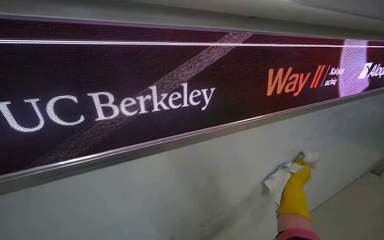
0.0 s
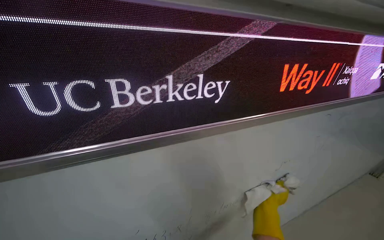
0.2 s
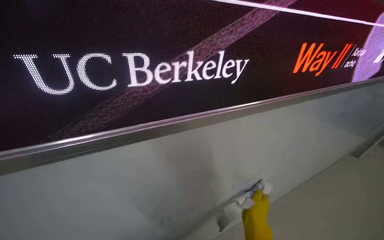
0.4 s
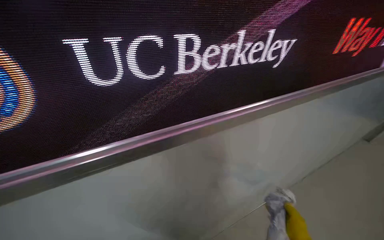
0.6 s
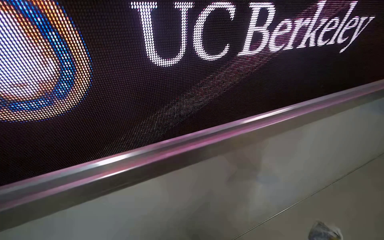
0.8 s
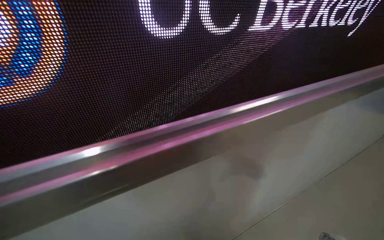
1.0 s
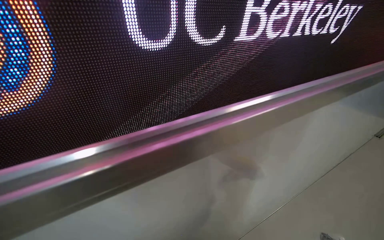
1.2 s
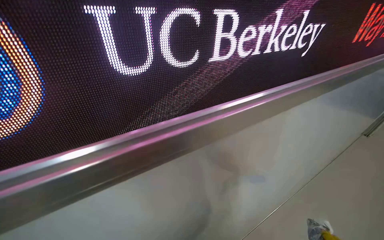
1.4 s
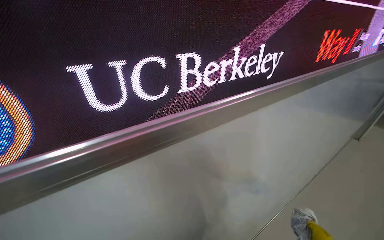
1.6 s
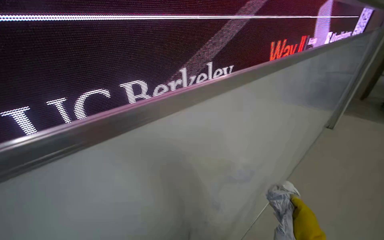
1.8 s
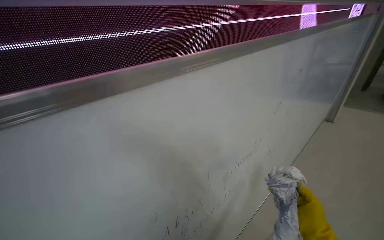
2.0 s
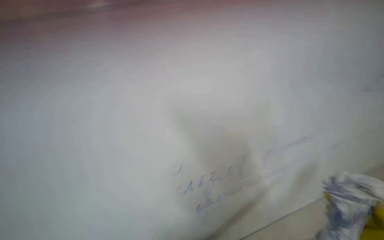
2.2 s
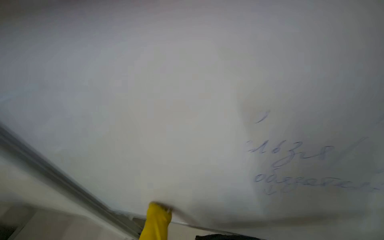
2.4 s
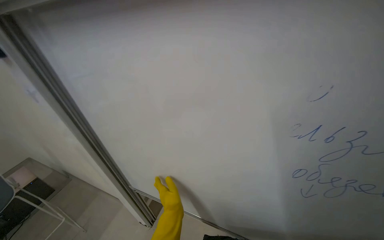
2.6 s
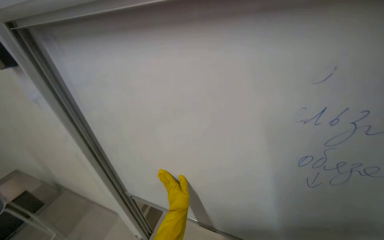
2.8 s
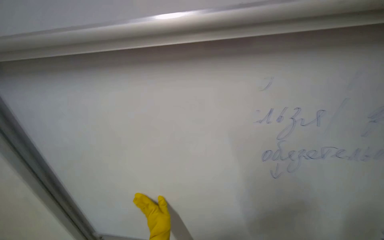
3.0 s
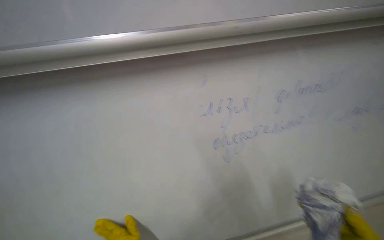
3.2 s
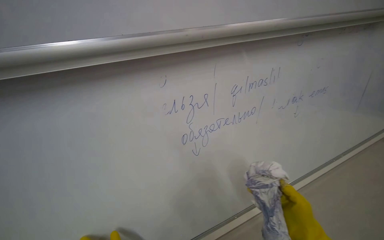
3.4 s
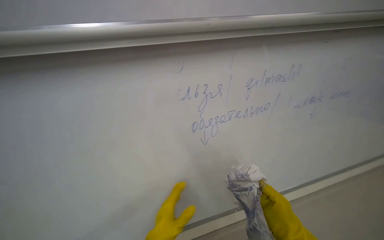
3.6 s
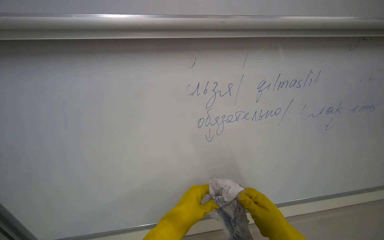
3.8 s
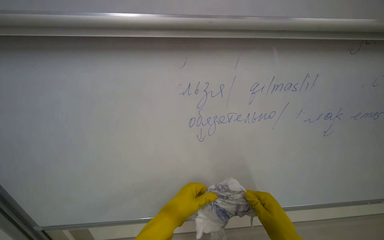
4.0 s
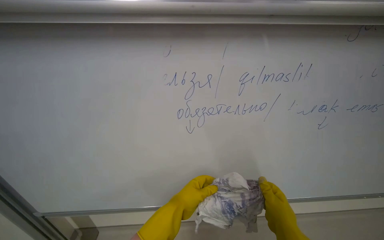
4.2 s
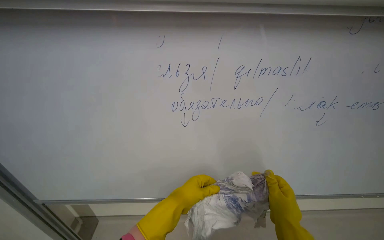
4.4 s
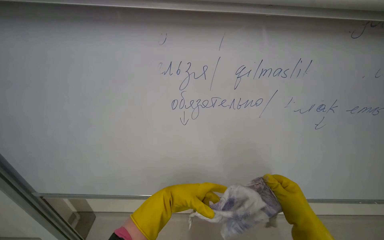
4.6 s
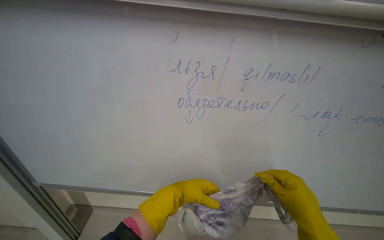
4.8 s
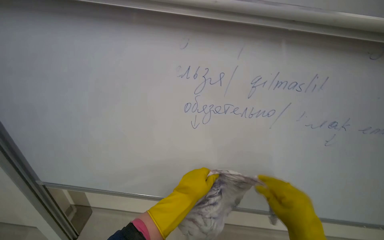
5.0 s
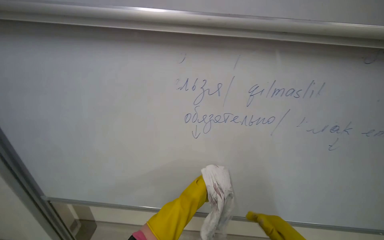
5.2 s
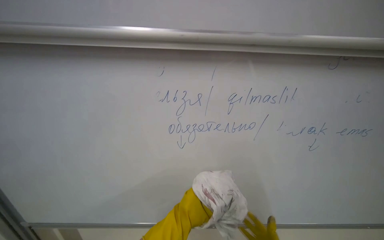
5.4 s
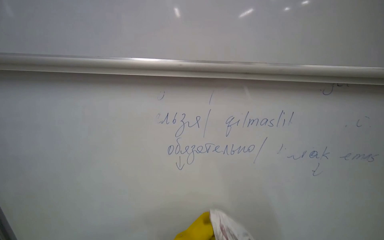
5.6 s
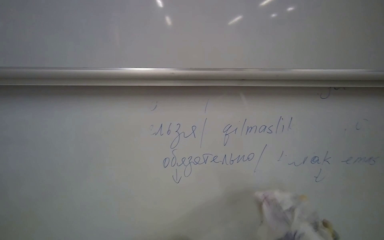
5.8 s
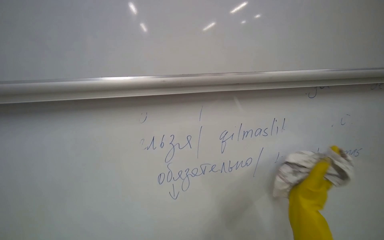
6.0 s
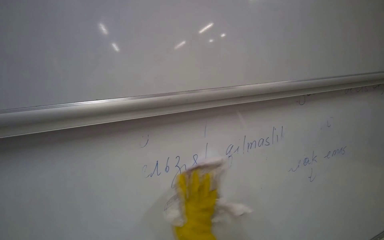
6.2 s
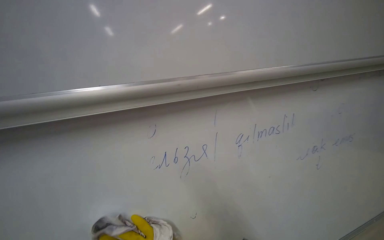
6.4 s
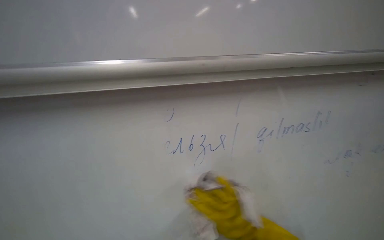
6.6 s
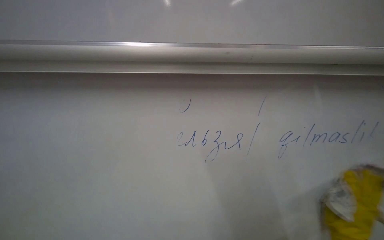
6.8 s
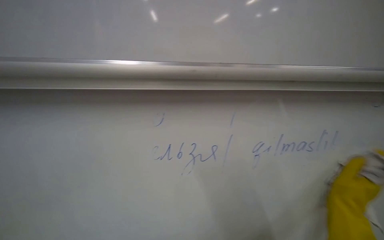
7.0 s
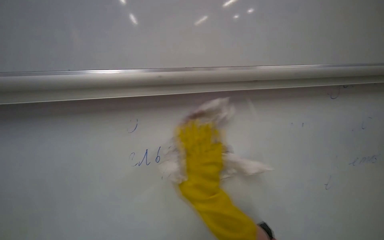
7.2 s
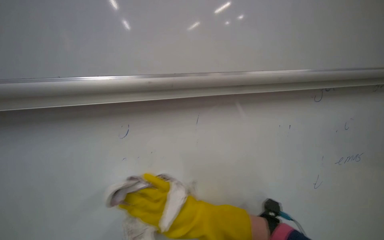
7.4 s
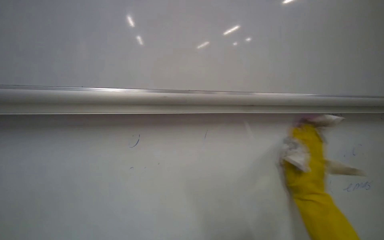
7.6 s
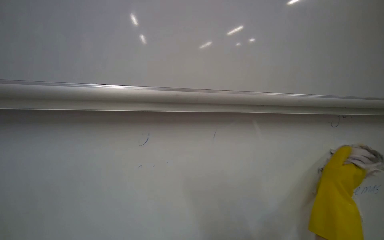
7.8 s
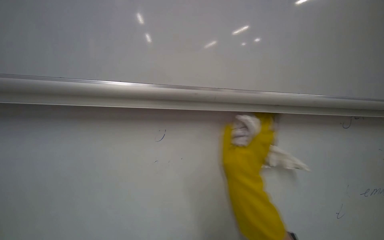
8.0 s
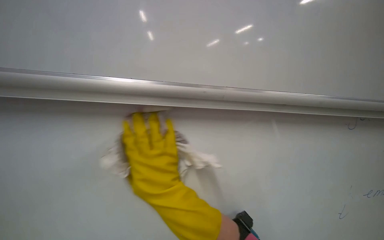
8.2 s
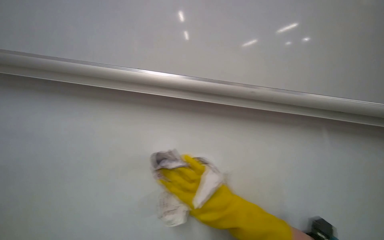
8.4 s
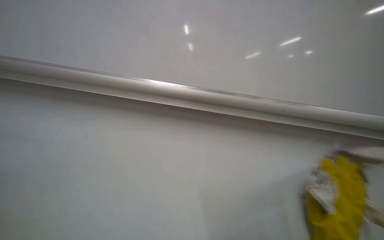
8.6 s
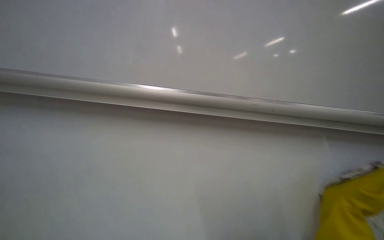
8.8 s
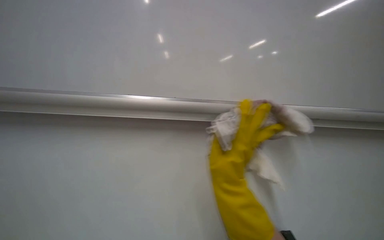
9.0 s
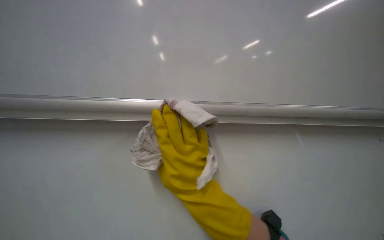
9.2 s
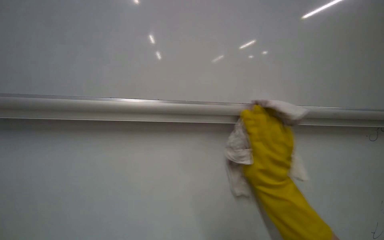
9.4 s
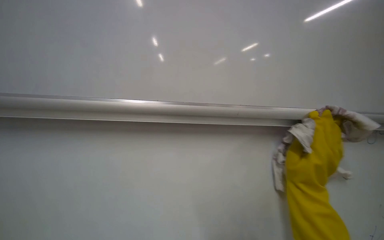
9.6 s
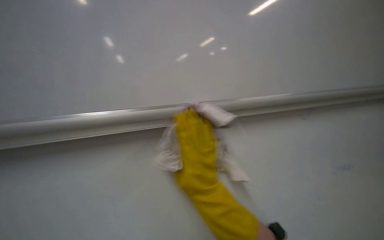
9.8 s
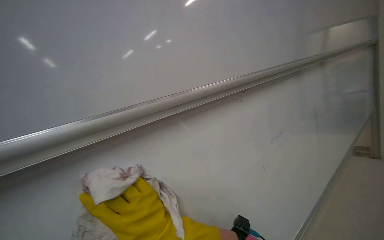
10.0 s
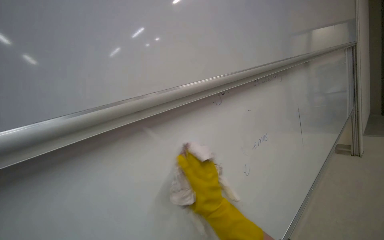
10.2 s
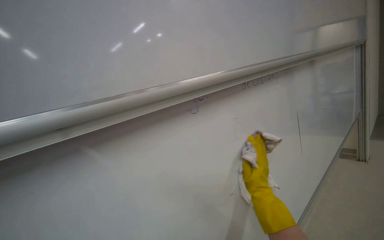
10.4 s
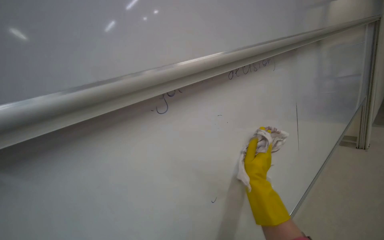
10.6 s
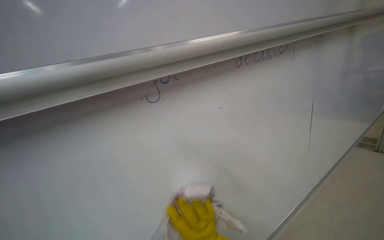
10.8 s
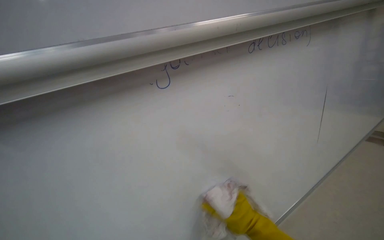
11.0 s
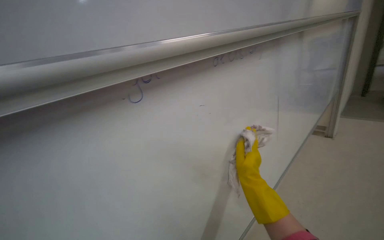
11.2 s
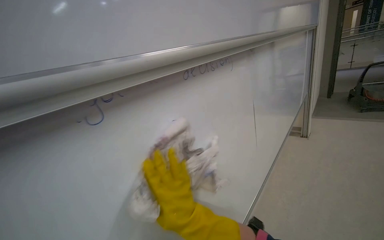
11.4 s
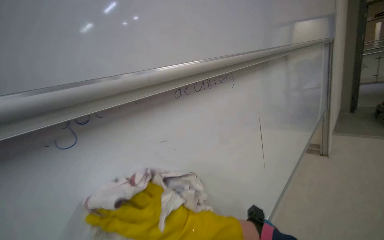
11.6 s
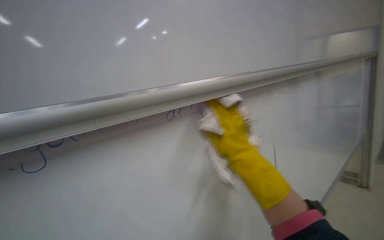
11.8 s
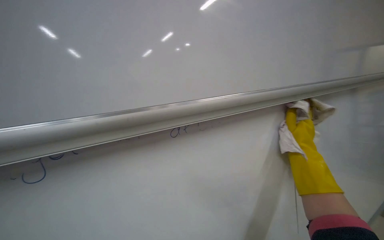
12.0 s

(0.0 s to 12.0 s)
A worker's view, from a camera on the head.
Job: wiping surfaces.
The whole recording: Wiping whiteboard. The worker wipes the whiteboard clean with a cloth.
0.0 s - 1.6 s: The camera pitches downward, by some 15 degrees.
1.6 s - 3.0 s: The wearer looks about 10 degrees further upward.
3.0 s - 4.4 s: The view pans to the right by some 15 degrees.
4.4 s - 6.0 s: The view tilts about 20 degrees upward.
6.0 s - 7.6 s: The view tilts roughly 10 degrees upward.
10.4 s - 12.0 s: The camera travels approximately 40 cm.

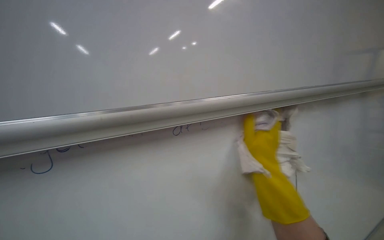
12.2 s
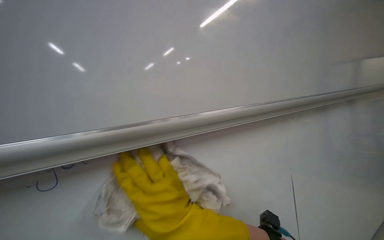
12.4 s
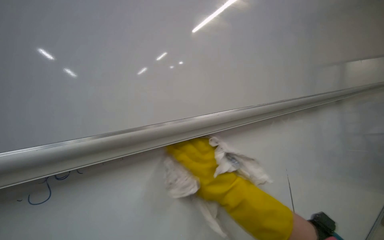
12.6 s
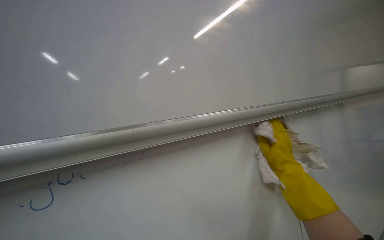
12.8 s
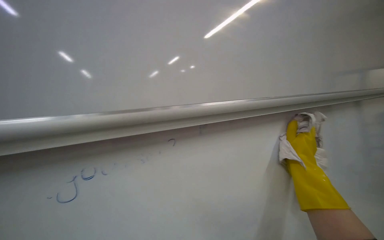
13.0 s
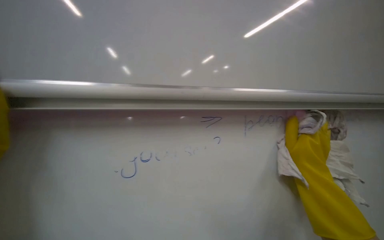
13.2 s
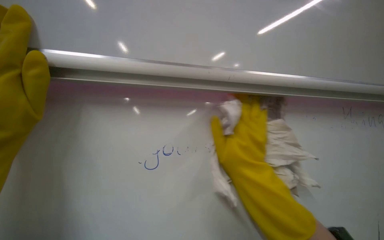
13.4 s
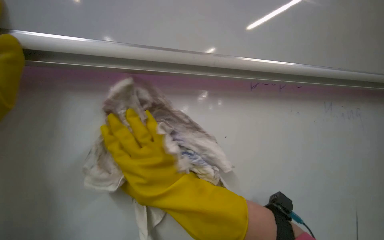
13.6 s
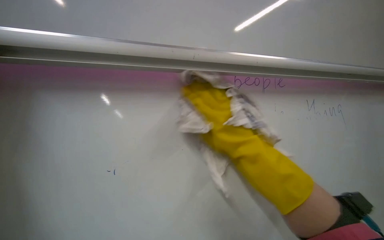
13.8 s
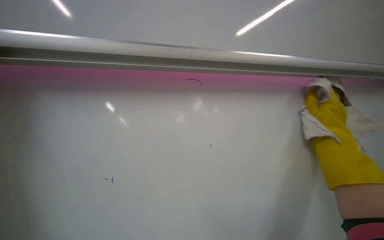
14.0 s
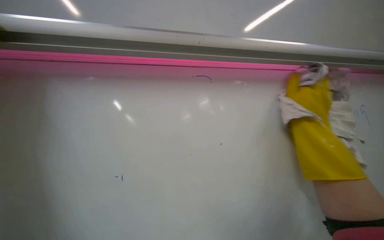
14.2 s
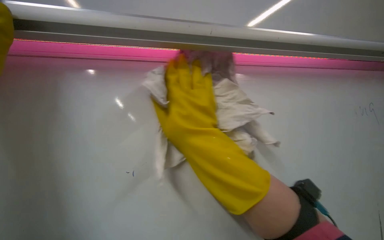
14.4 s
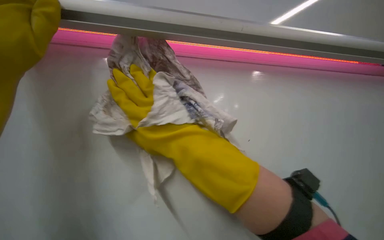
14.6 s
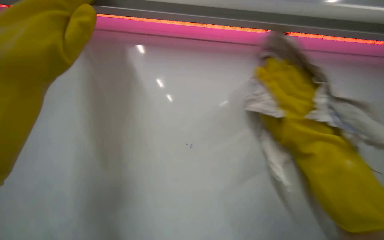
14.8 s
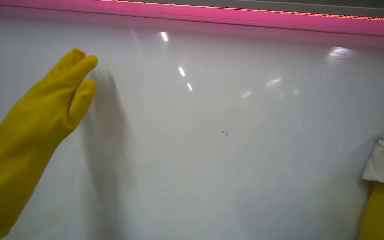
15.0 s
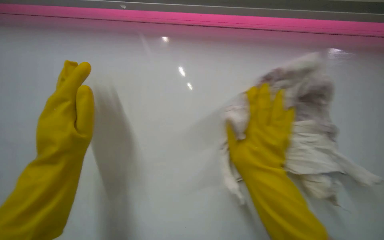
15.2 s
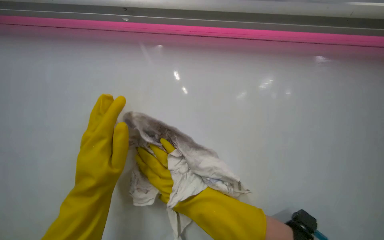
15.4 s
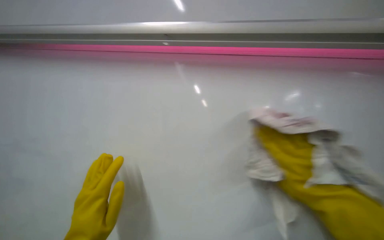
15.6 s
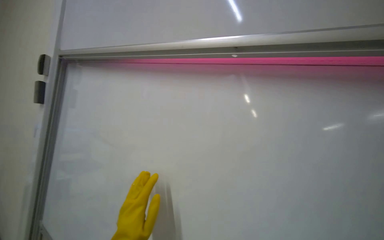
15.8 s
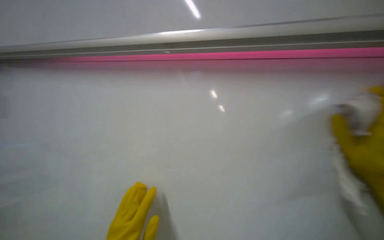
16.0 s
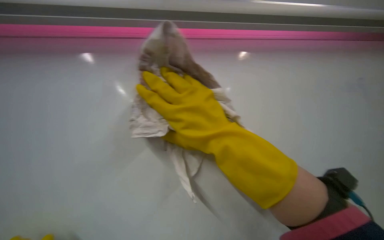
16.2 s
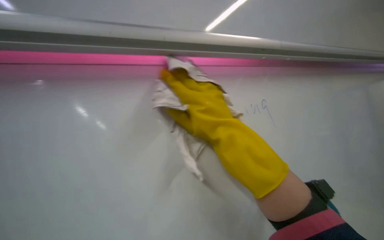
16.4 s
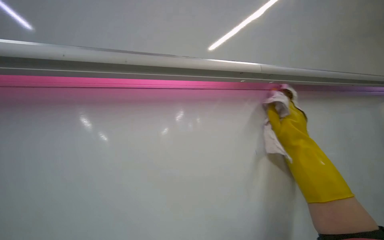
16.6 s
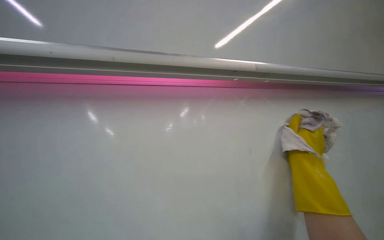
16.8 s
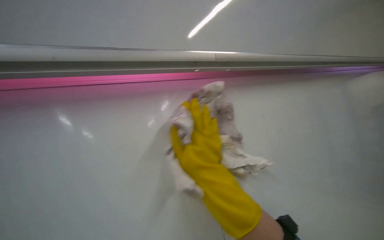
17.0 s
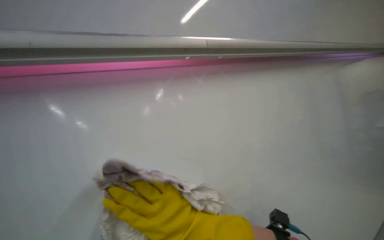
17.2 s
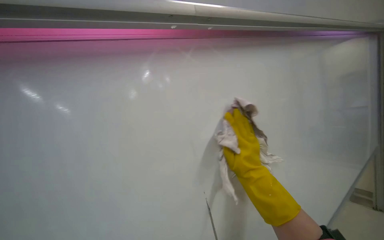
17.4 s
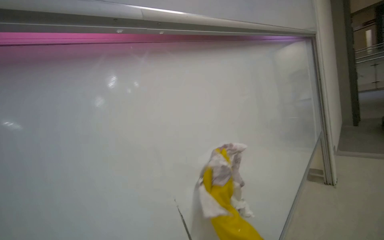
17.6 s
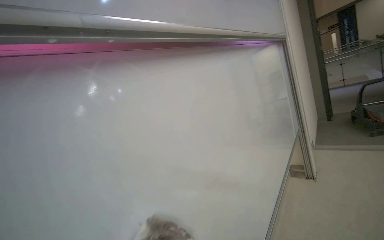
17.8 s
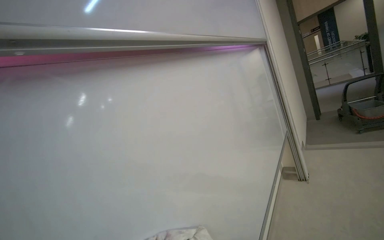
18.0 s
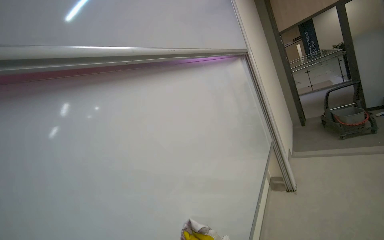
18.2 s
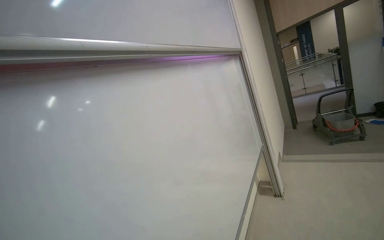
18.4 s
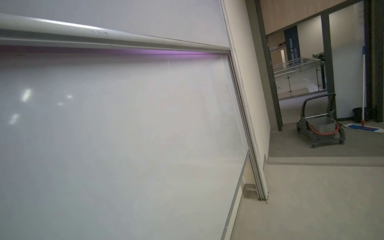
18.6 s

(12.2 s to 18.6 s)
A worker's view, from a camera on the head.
Job: wiping surfaces.
The whole recording: Wiping whiteboard. The worker wipes the whiteboard clean with a cloth.
13.8 s - 15.4 s: The scene turns approximately 35 degrees counterclockwise in the picture. The right hand travels nearer to the camera and back again, about 10 cm each way.
15.4 s - 17.0 s: The right hand swings left and right, approximately 30 cm each way, with 3 reversals.
17.0 s - 18.6 s: The wearer moves about 60 cm. The camera is aimed approximately 20 degrees further to the right.

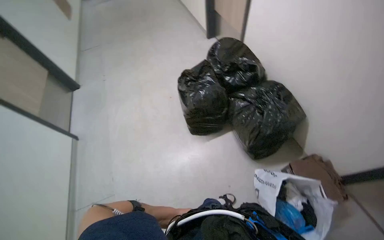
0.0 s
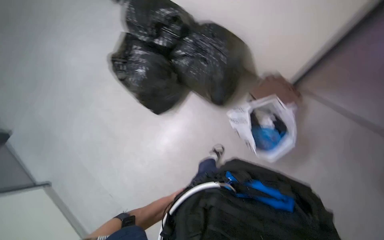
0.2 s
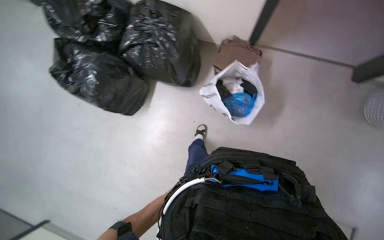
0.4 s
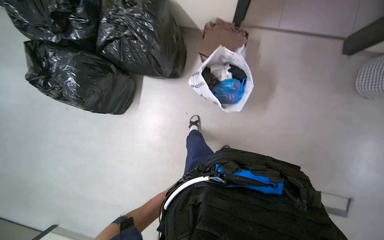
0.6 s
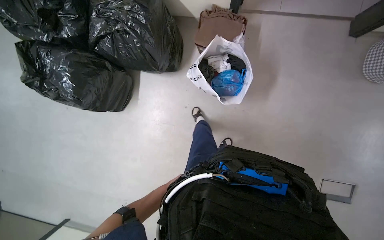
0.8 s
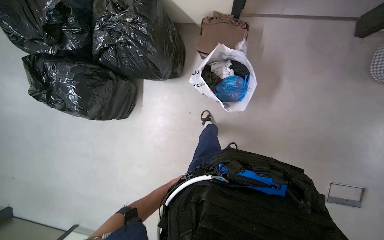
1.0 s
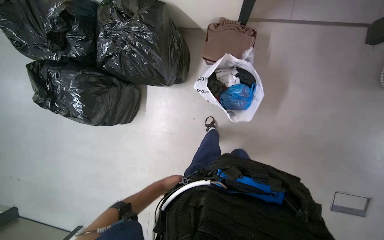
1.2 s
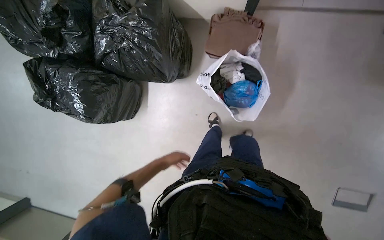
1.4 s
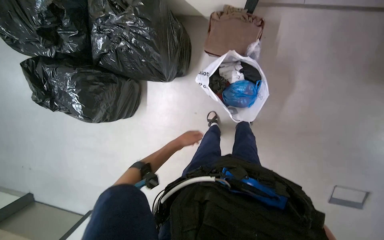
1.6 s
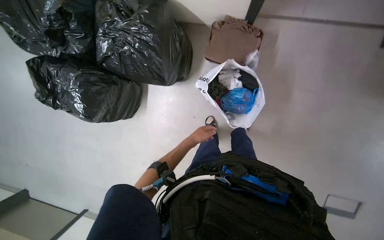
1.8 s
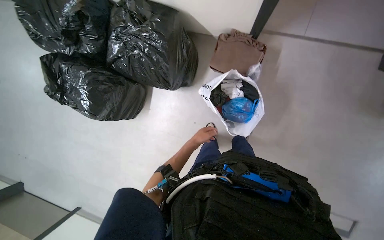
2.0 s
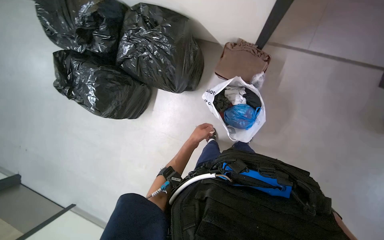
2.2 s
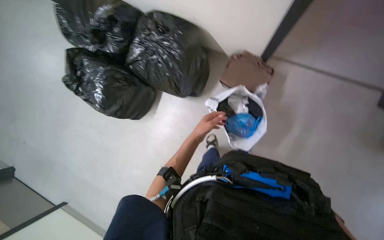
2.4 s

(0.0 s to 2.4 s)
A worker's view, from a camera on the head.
Job: managing laundry.
The whole recording: Loading clothes into washing machine. The worker takes clothes from a bag and loads them into the washing machine.
0.0 s - 1.2 s: The camera is carried approximately 40 cm. The head turns to the right by some 60 degrees. The view tilts roughly 25 degrees downward.
1.2 s - 2.4 s: The left hand heads up the picture and to the right, covering approximately 30 cm.
